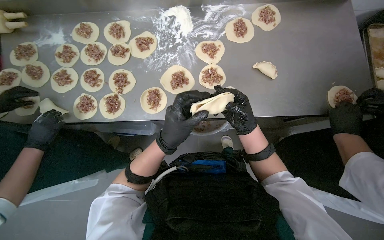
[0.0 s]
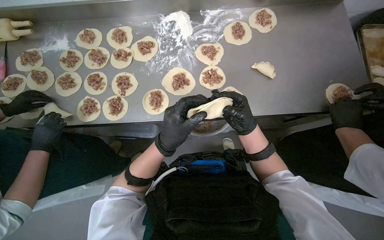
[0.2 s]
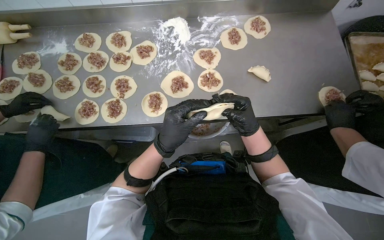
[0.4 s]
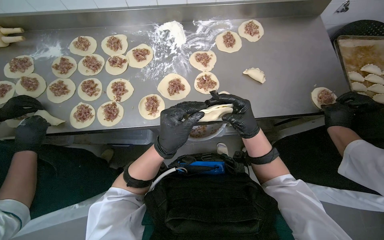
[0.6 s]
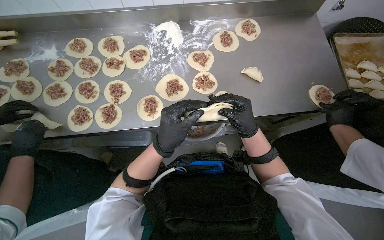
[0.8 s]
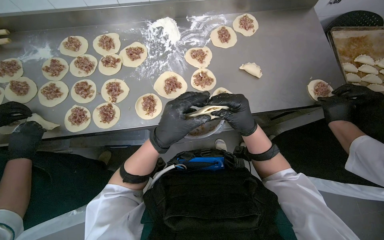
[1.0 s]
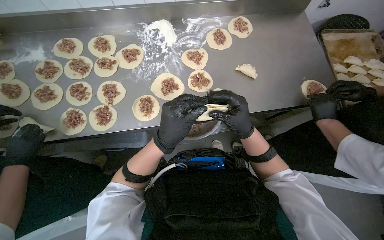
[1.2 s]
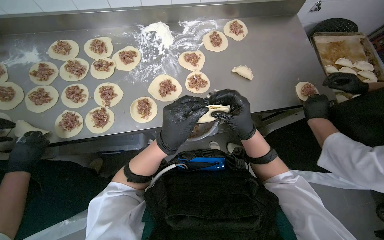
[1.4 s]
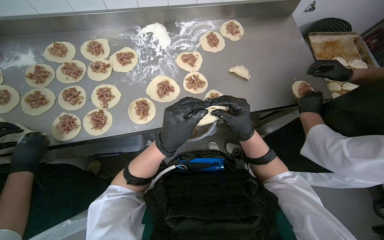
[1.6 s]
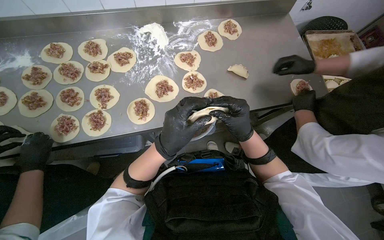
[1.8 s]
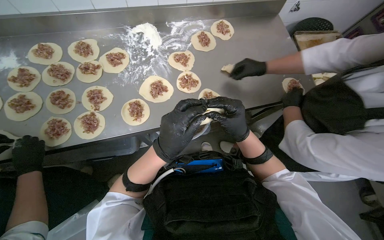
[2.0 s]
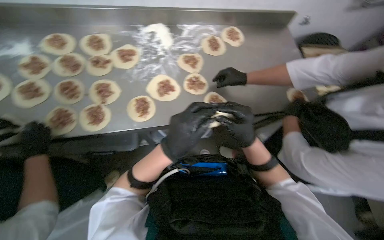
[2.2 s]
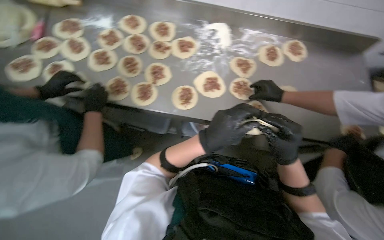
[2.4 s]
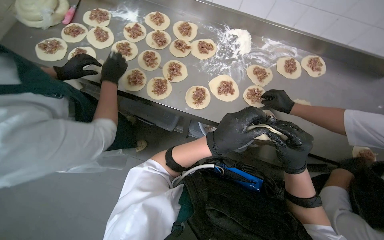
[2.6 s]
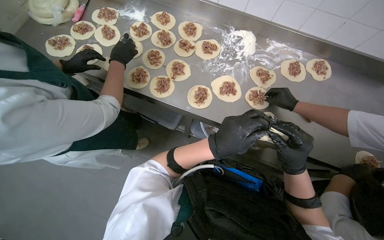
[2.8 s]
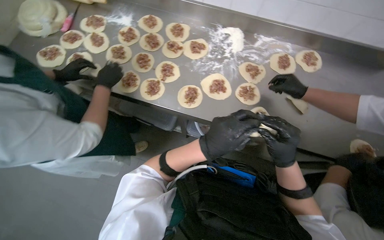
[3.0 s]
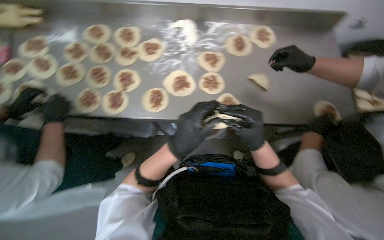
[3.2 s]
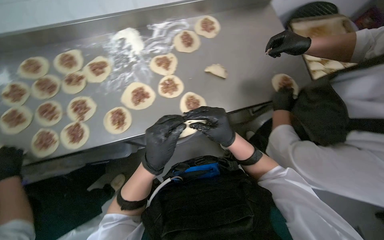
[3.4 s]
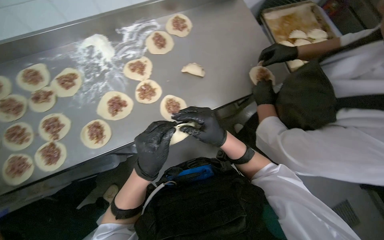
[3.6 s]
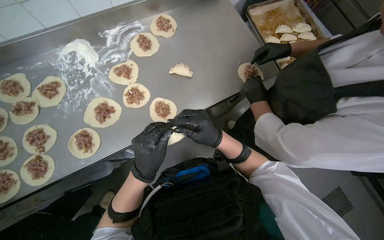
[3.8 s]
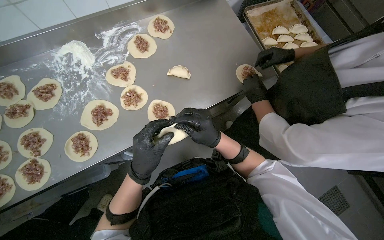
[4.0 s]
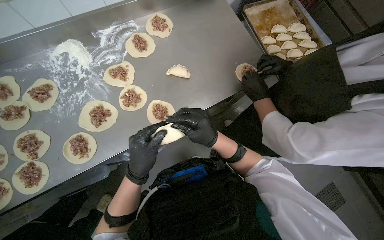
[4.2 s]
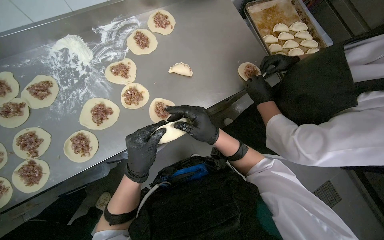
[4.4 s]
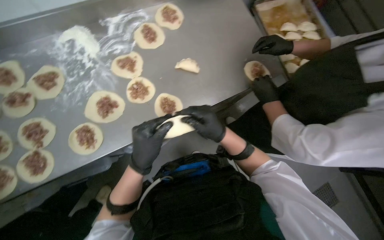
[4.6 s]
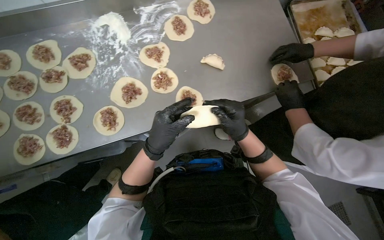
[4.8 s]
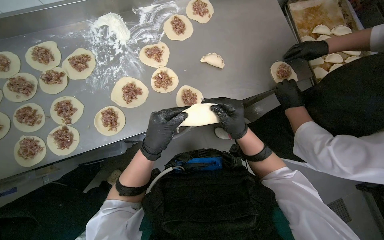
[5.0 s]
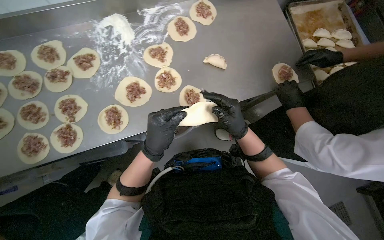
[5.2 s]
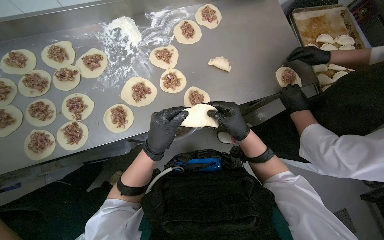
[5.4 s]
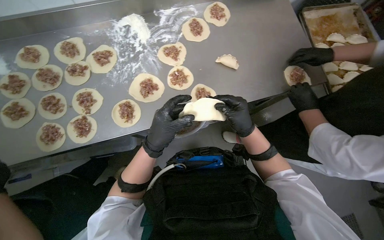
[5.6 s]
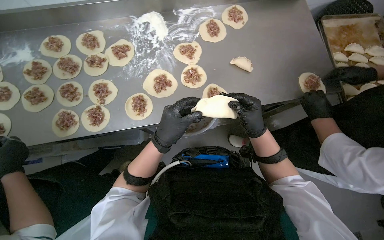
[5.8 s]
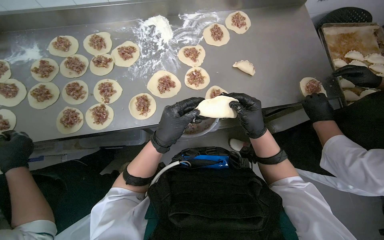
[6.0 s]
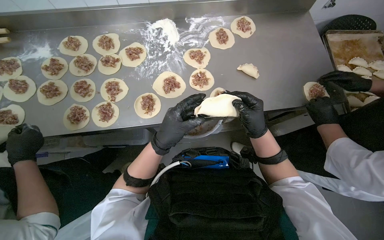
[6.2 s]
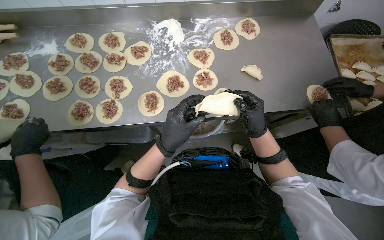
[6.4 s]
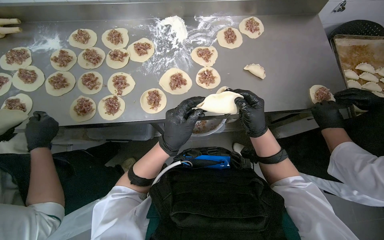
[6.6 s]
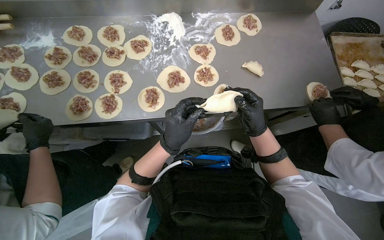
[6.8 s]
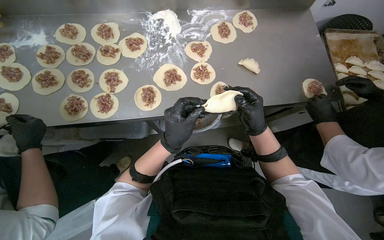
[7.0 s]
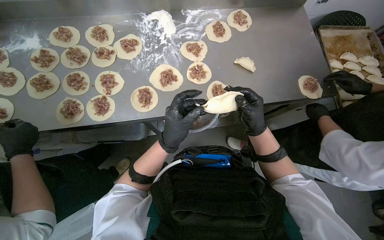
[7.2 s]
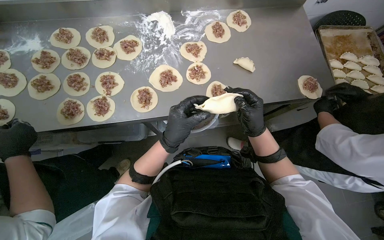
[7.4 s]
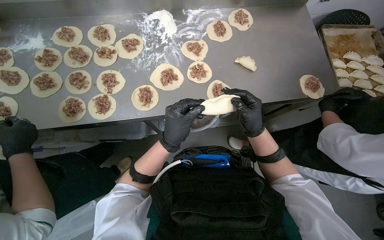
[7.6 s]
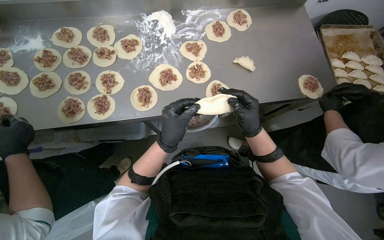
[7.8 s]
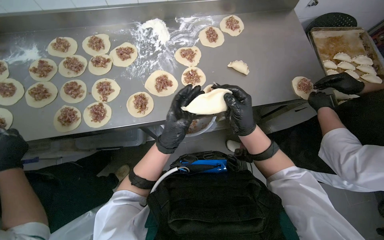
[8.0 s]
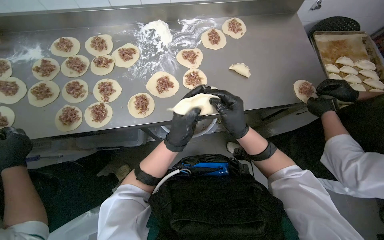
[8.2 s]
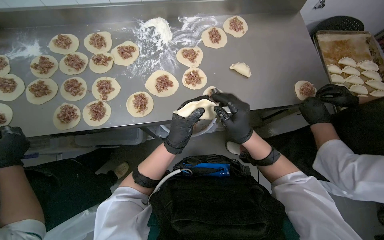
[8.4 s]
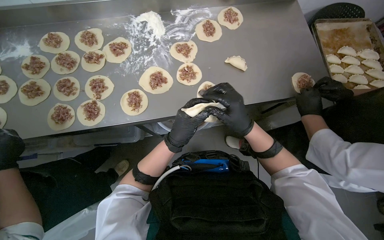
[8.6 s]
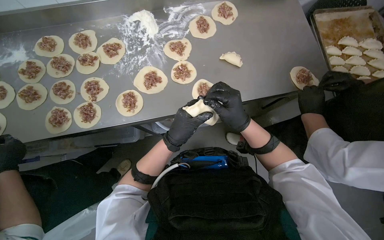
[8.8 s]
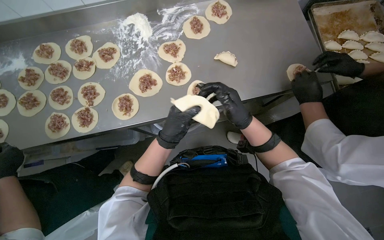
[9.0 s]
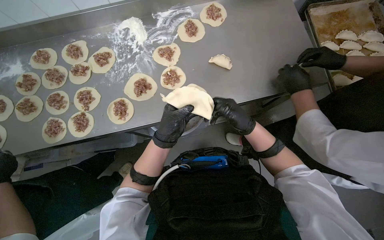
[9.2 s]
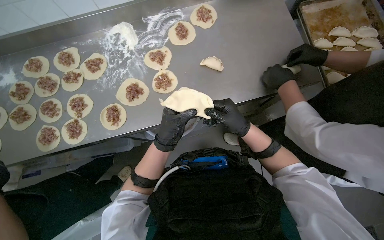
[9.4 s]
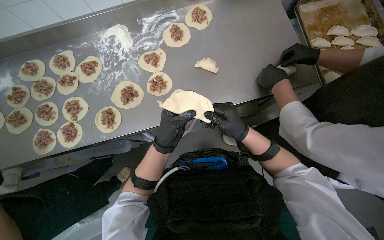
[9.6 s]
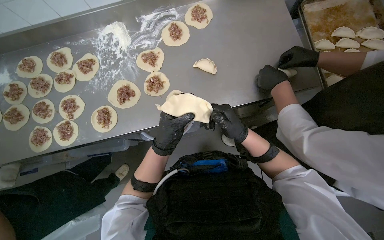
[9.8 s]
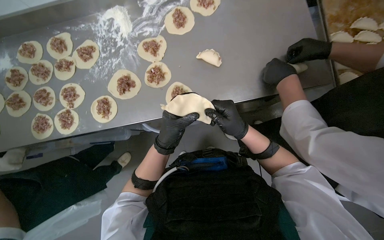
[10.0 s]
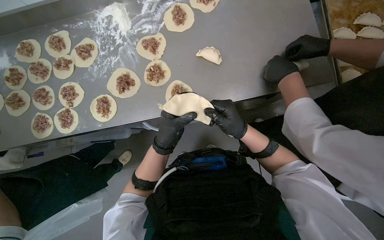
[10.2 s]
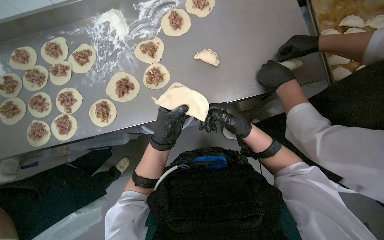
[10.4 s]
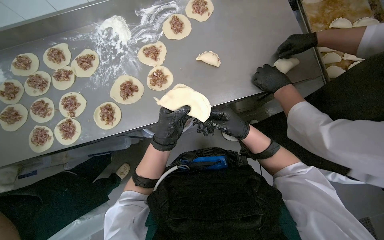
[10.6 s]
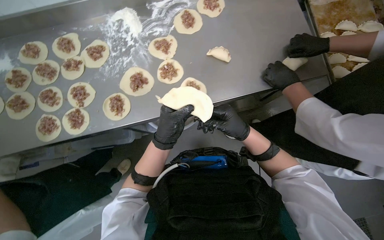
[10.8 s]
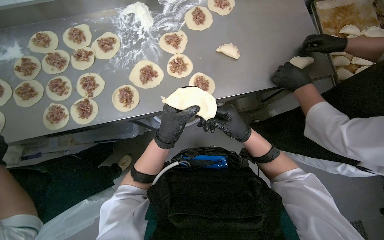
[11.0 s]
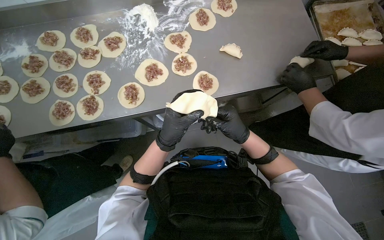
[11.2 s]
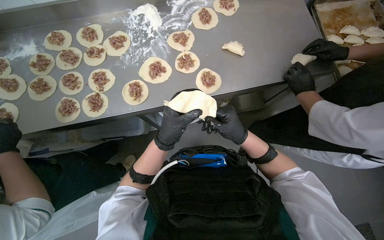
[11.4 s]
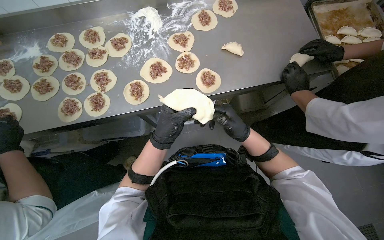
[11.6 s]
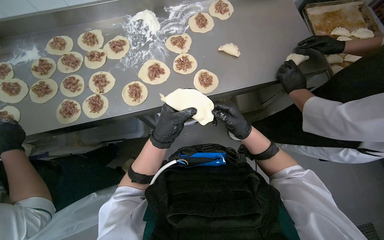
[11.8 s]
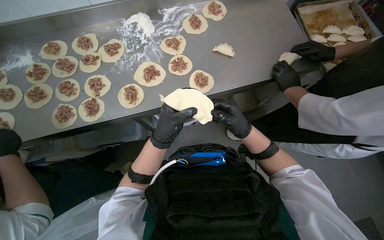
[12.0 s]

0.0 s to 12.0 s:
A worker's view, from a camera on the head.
Job: preparing food.
The whole recording: Sealing meat-filled dumplings. The worker continues sealing meat-filled dough circles, pinching the edges to form a braided pattern.
0.0 to 1.6 s: The right hand is displaced nearer to the camera by approximately 10 cm.
1.6 to 3.0 s: Everything in view rotates approximately 25 degrees clockwise.
3.0 to 4.4 s: The wearer's head swings roughly 50 degrees to the right.
6.0 to 7.6 s: The hands are busy where they are.

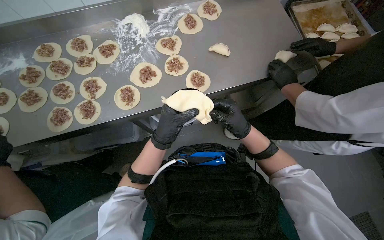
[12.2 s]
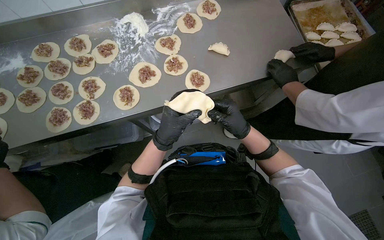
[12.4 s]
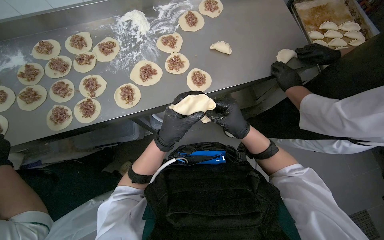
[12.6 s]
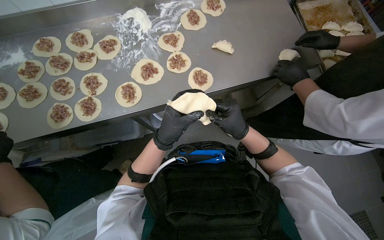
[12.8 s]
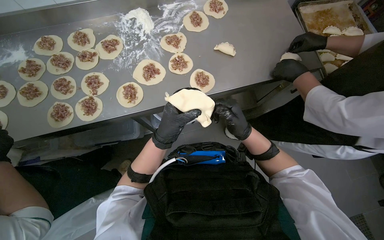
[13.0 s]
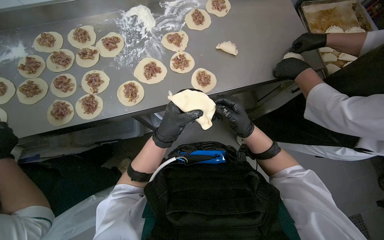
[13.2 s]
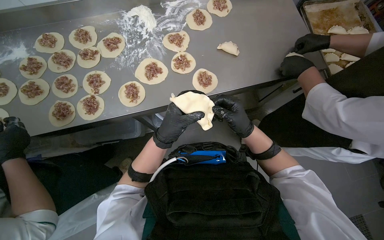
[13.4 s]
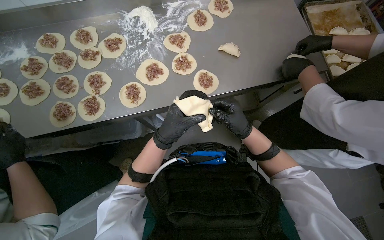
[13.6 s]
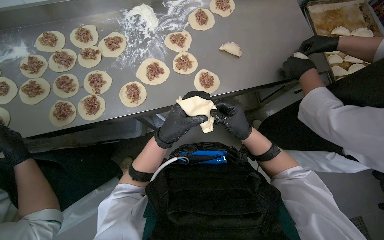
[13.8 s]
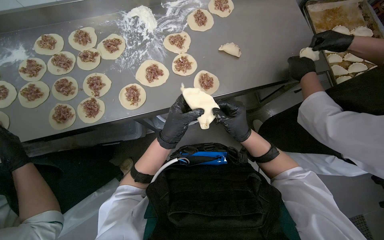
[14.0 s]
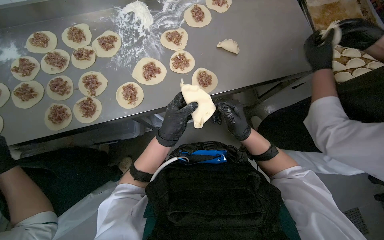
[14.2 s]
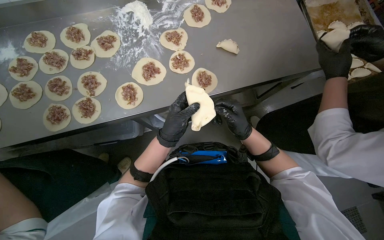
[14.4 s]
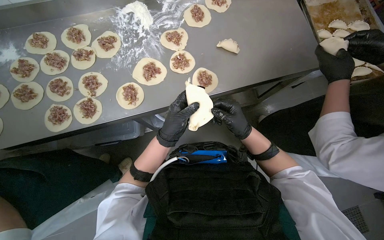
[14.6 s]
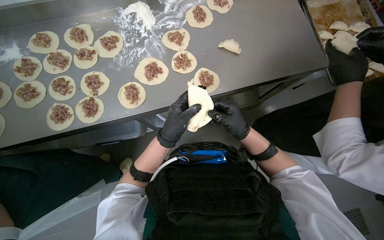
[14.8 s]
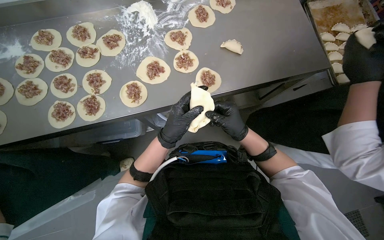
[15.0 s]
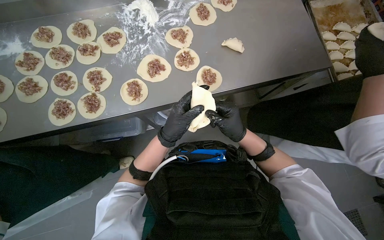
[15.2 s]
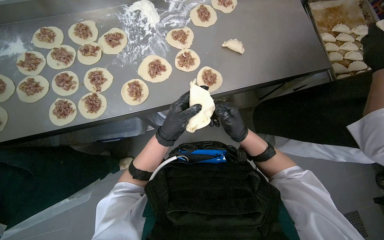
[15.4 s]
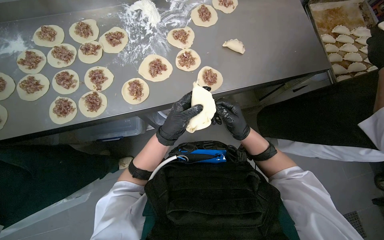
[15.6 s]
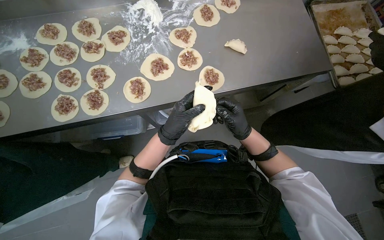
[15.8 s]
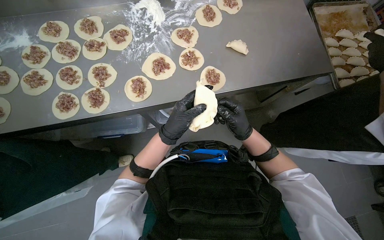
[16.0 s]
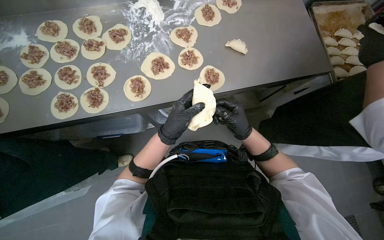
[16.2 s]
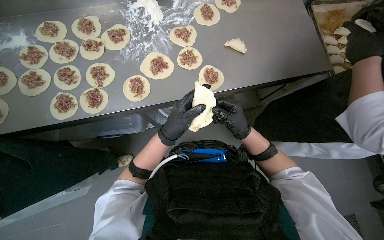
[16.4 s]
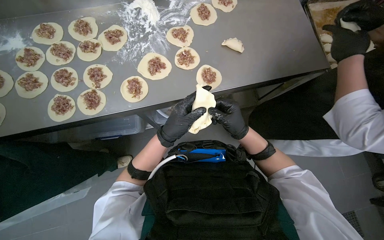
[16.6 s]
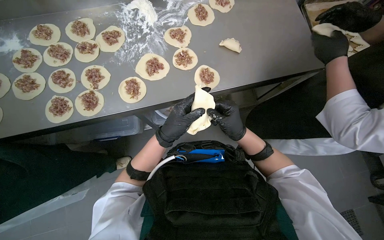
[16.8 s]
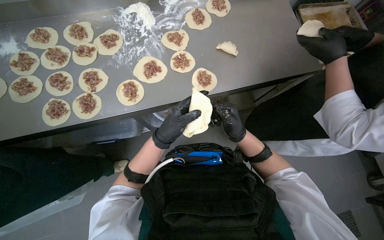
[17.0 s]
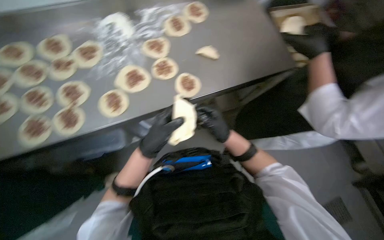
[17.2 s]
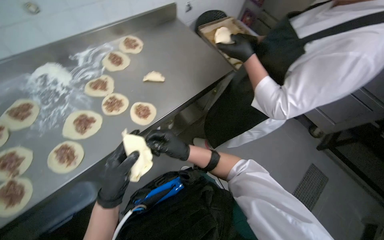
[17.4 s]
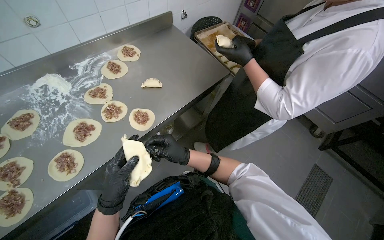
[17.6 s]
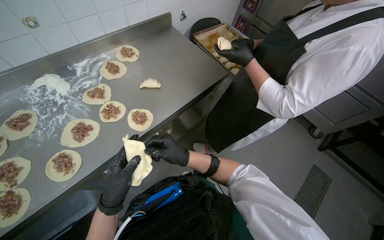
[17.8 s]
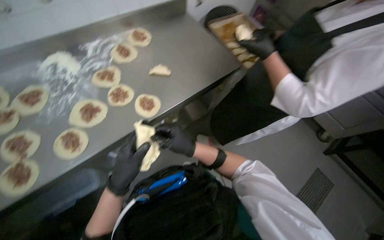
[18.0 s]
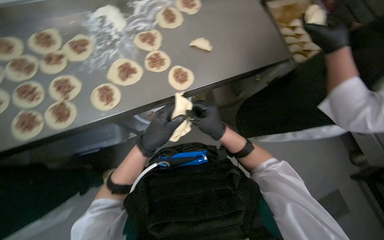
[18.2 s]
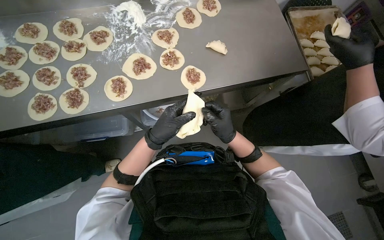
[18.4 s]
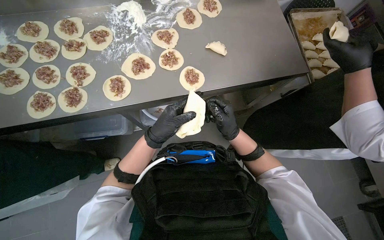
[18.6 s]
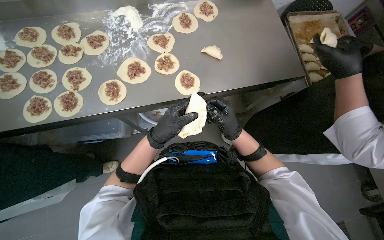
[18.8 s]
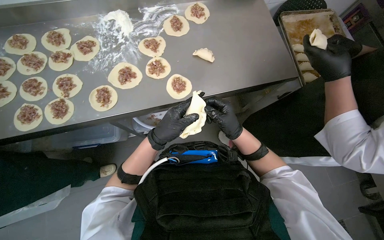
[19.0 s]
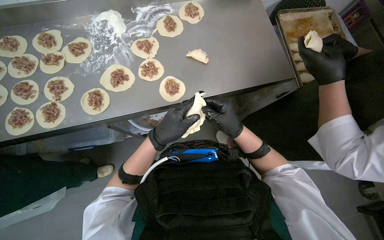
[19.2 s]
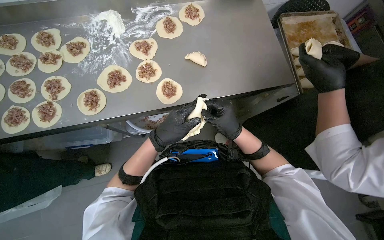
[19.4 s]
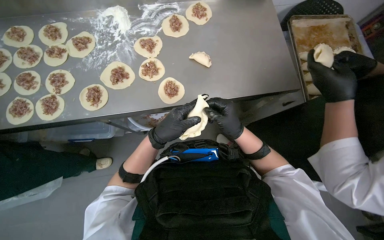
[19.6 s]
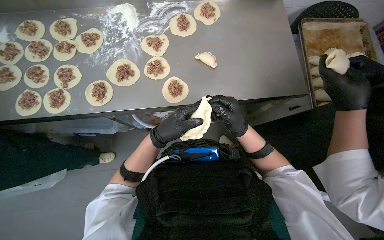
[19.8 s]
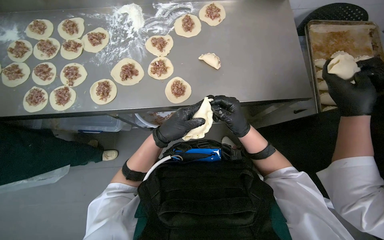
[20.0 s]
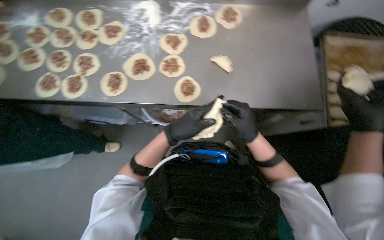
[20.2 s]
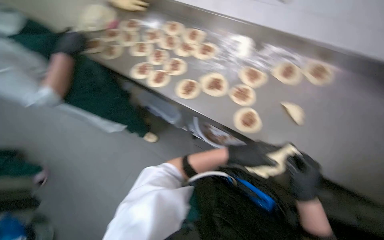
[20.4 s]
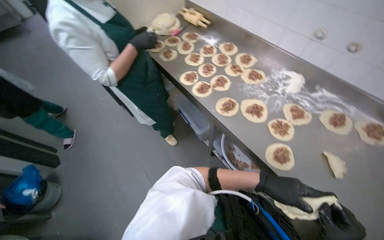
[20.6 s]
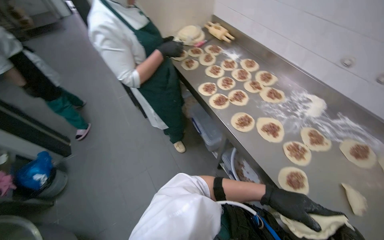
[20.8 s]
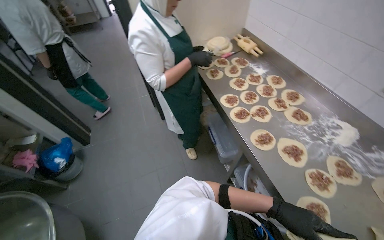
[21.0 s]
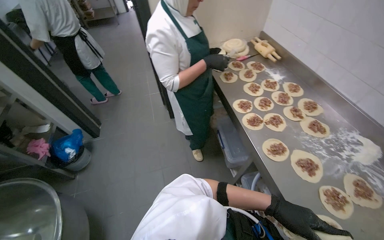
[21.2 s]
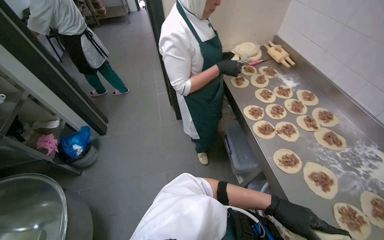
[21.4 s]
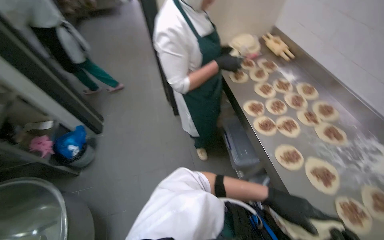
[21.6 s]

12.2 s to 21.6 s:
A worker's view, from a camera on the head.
Job: preparing food.
The whole recording: Sealing meat-filled dumplings. The worker continues sealing meat-filled dough circles, pinching the edges to form a braided pattern.
12.2 to 17.0 s: The hands make small movements and keep their place.
18.4 to 20.0 s: The hands make small movements and keep their place.
20.0 to 21.6 s: The head rotates about 80 degrees to the left. The wearer looks some 15 degrees further upward.
